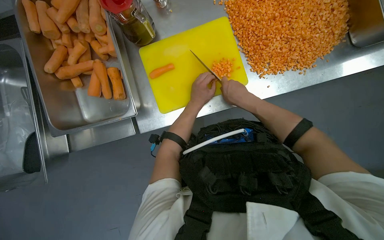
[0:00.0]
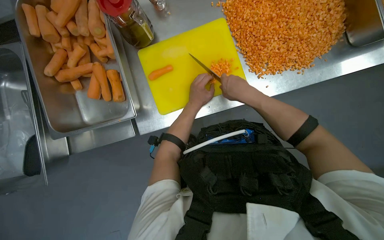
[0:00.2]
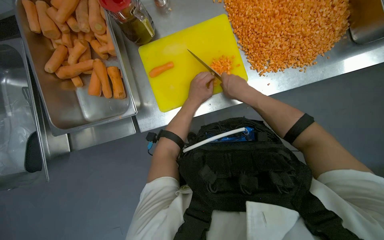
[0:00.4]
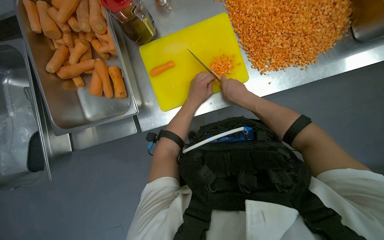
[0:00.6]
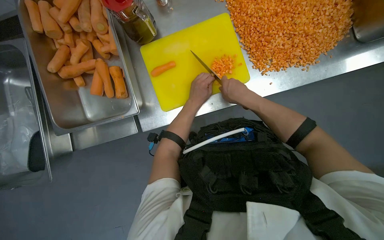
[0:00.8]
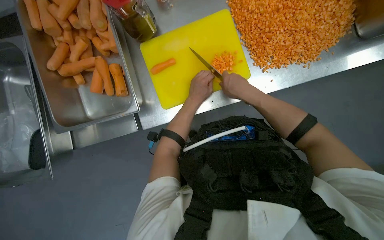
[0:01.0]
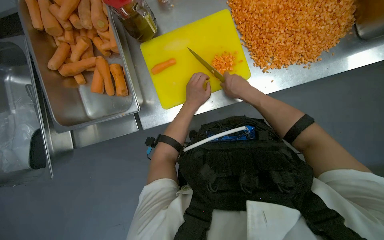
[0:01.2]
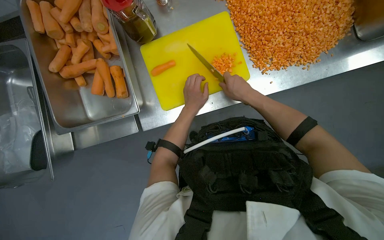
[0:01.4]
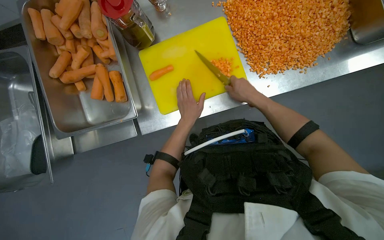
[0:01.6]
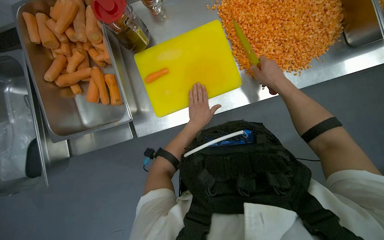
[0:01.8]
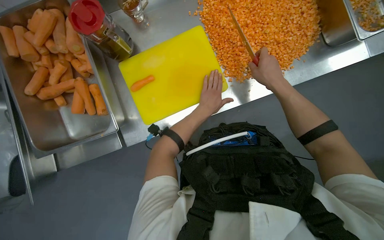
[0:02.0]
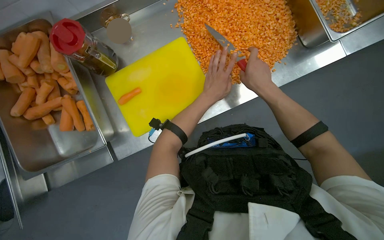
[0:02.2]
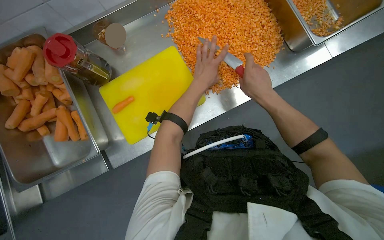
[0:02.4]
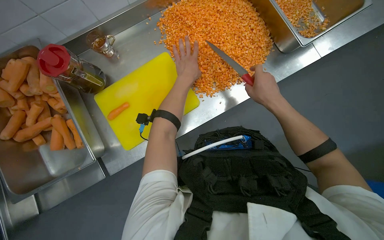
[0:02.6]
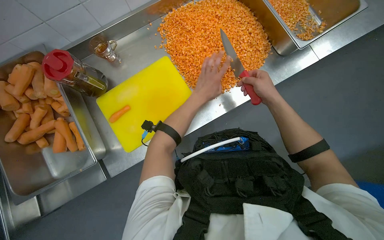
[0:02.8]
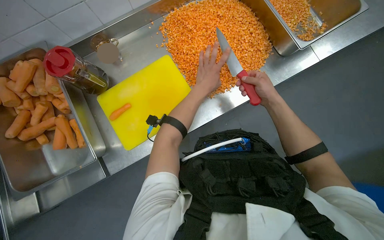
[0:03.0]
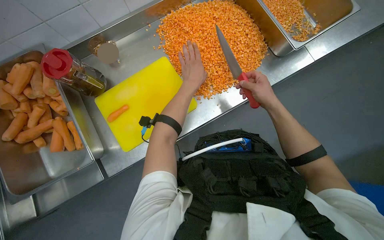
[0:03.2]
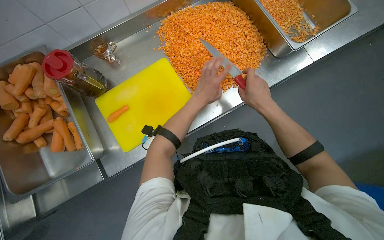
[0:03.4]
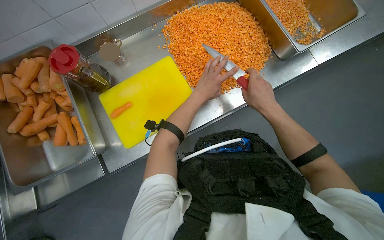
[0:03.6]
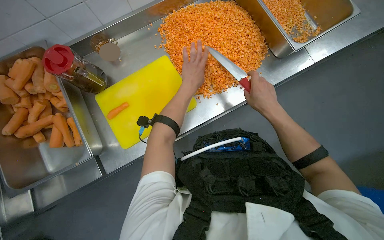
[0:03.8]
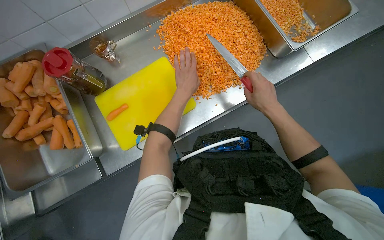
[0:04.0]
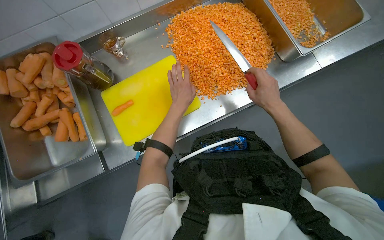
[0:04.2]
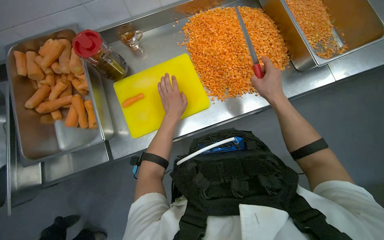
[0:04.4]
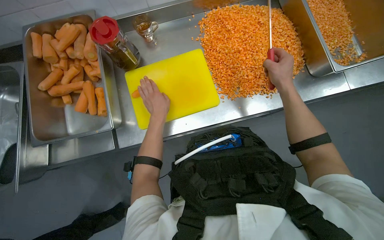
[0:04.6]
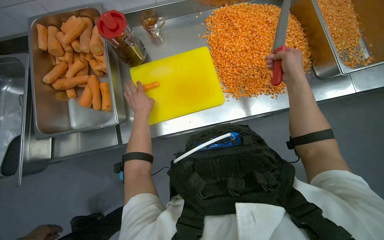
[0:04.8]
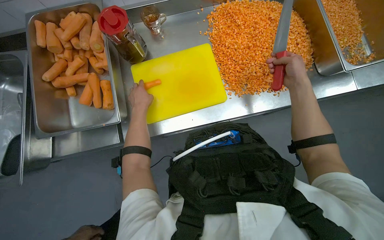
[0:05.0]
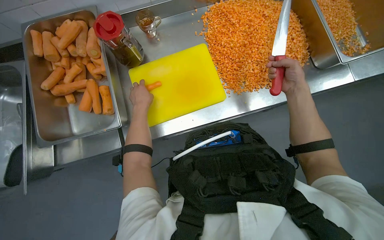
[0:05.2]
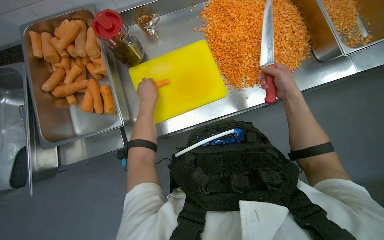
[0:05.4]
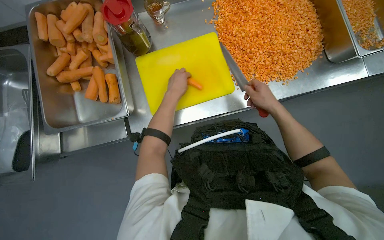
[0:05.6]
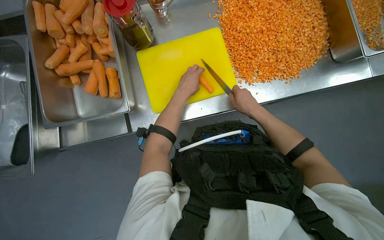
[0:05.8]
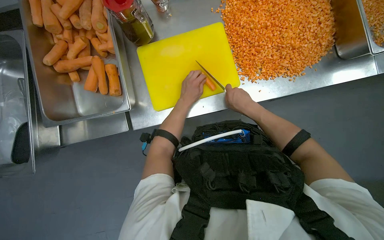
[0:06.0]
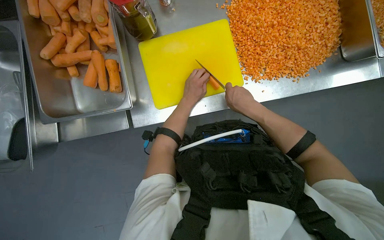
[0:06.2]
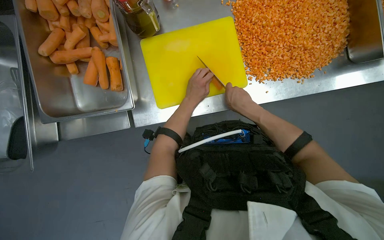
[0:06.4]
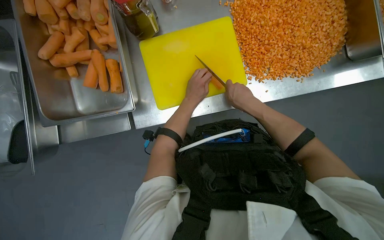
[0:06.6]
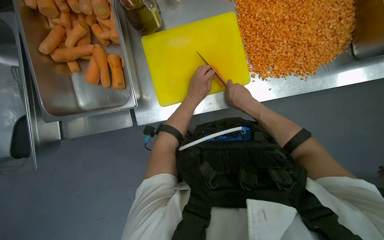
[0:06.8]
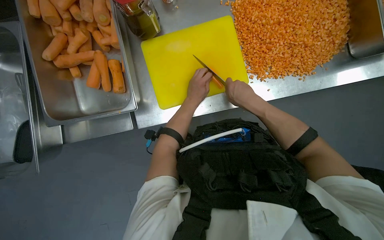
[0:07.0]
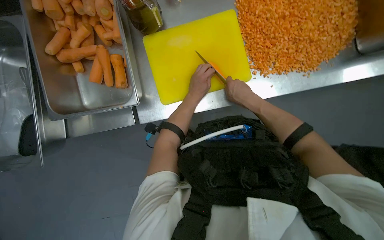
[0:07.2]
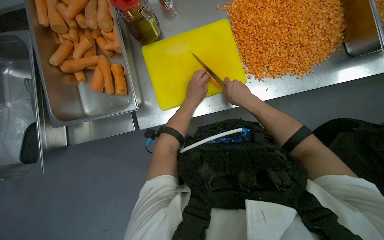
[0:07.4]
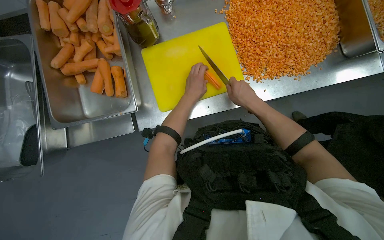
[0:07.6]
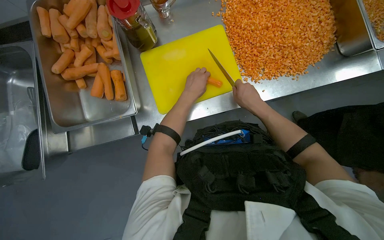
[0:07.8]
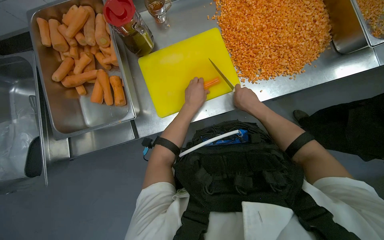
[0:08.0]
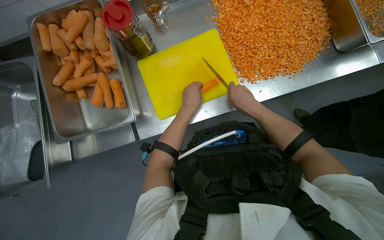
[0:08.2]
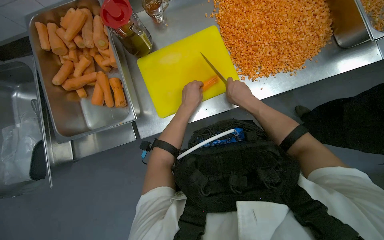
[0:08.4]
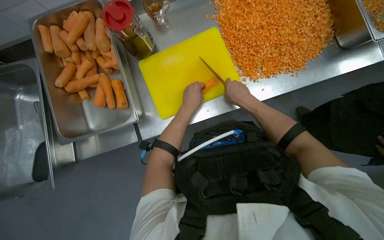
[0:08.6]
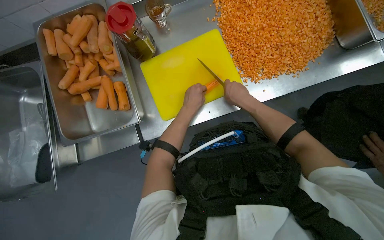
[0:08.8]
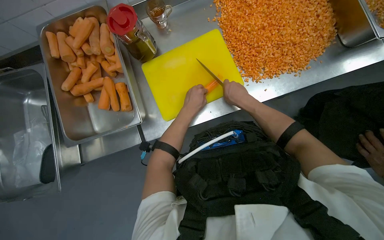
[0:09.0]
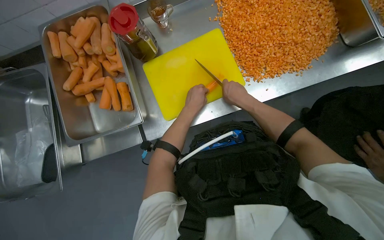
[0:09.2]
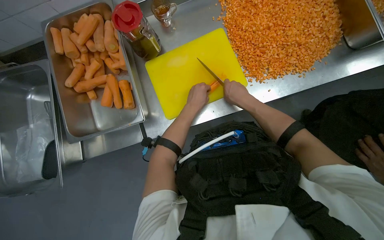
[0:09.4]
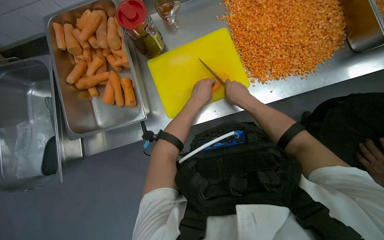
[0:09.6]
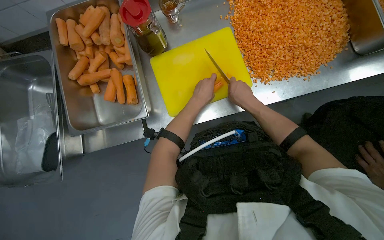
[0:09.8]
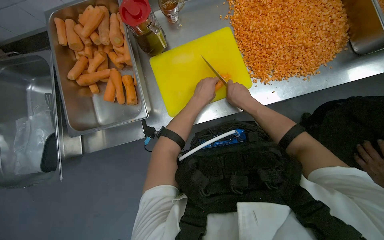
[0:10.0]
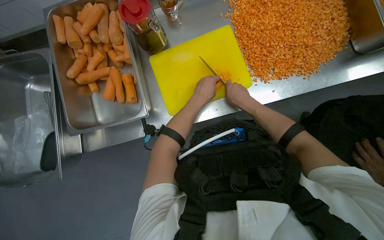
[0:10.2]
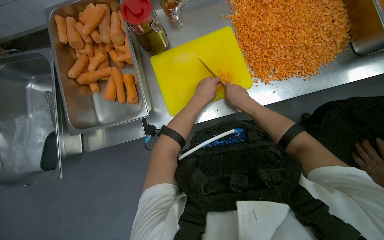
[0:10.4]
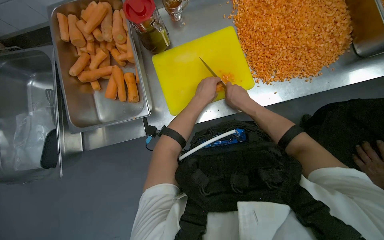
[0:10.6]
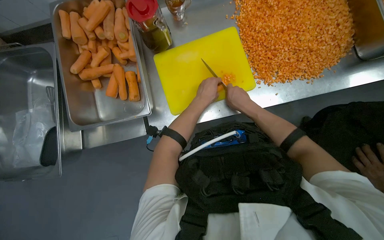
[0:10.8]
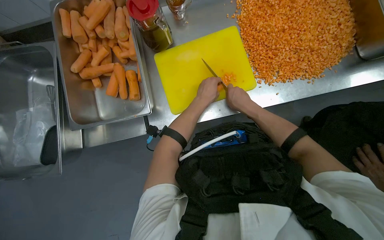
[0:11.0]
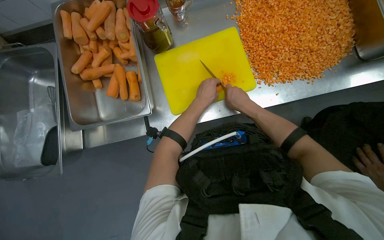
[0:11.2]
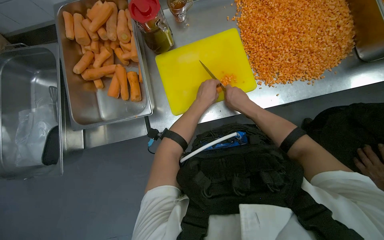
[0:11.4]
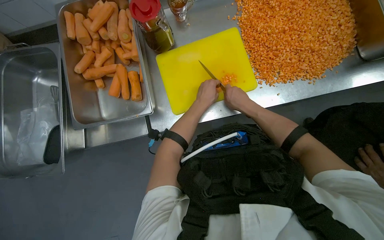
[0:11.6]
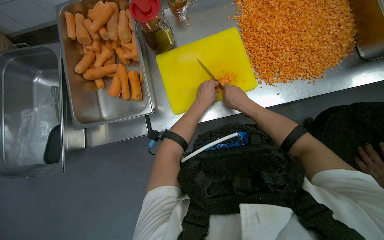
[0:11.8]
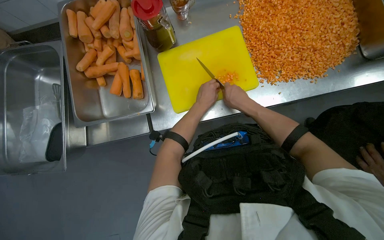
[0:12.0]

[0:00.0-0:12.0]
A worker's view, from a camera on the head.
Job: preparing food.
The whole recording: Dicing carrots on cutting board. The worker dices carrots on a yellow cutting board and scrapes them into a metal tray.
0.0 to 1.6 s: The hands make small movements and keep their place.
1.6 to 3.0 s: The left hand goes approximately 30 cm to the right, up the picture and nearer to the camera. The right hand is displaced to the right by about 25 cm.
3.0 to 4.4 s: The left hand travels to the left and down the picture by roughly 15 cm.
4.4 to 6.0 s: The right hand moves to the left, approximately 20 cm, while the left hand reaches about 20 cm to the left, then returns.
6.0 to 12.0 s: The hands stay close to where they were, moving slightly.

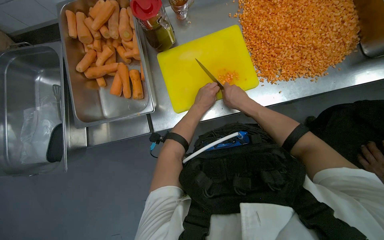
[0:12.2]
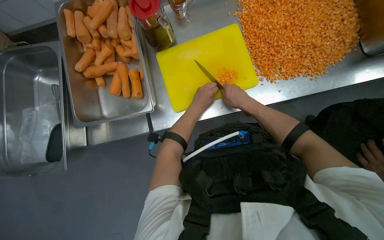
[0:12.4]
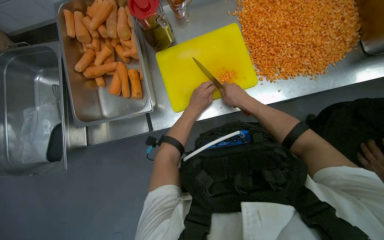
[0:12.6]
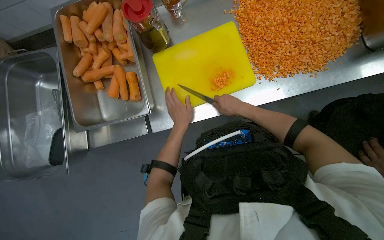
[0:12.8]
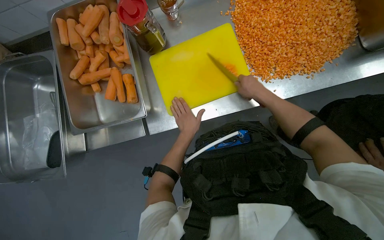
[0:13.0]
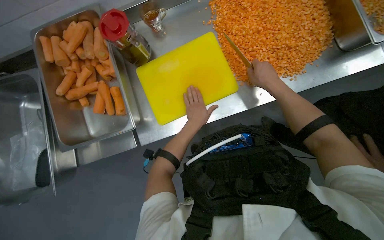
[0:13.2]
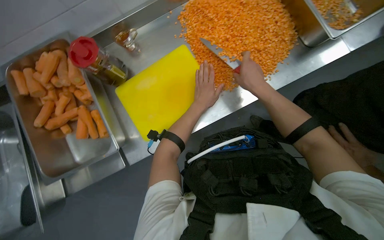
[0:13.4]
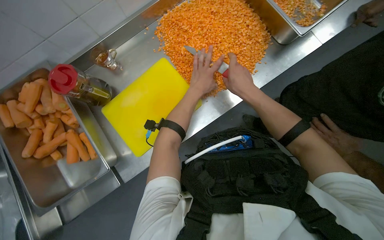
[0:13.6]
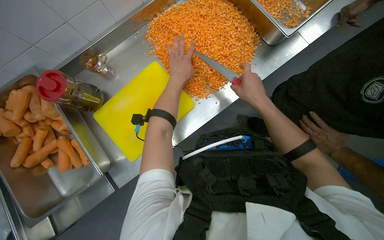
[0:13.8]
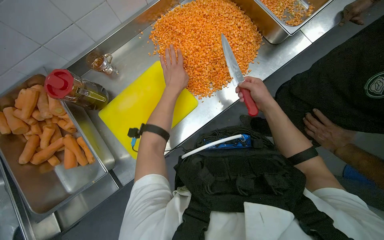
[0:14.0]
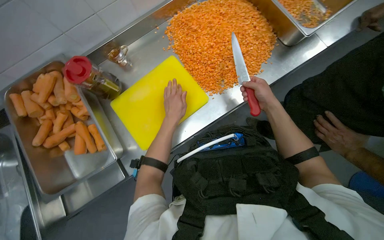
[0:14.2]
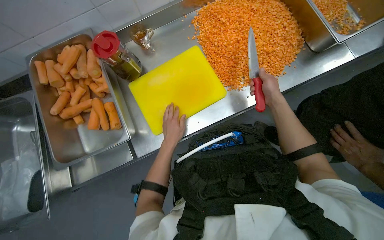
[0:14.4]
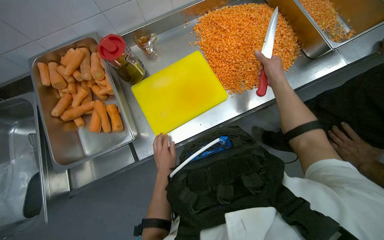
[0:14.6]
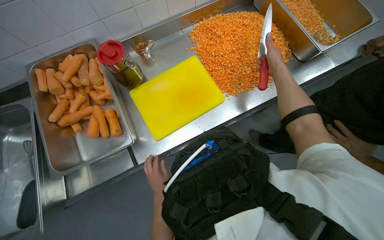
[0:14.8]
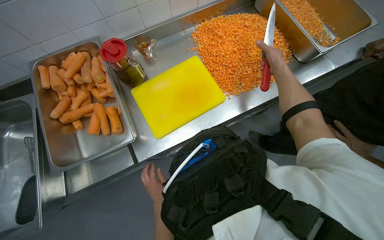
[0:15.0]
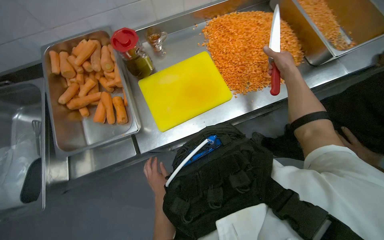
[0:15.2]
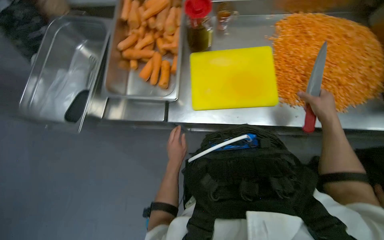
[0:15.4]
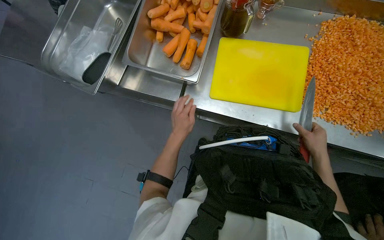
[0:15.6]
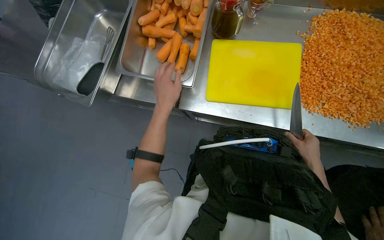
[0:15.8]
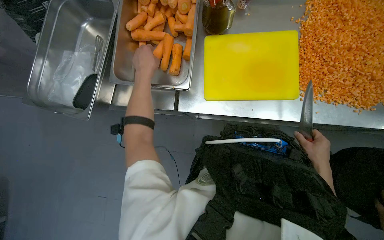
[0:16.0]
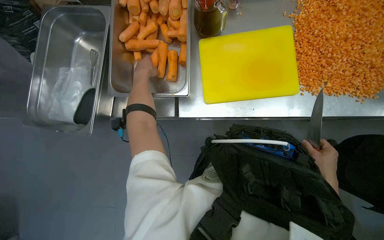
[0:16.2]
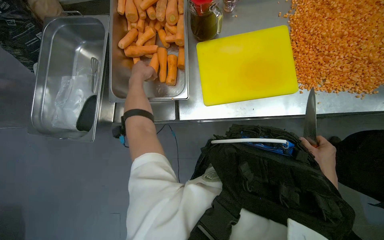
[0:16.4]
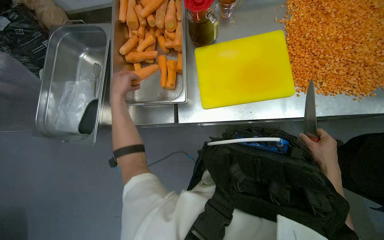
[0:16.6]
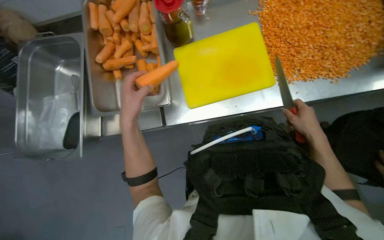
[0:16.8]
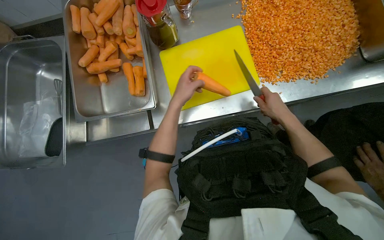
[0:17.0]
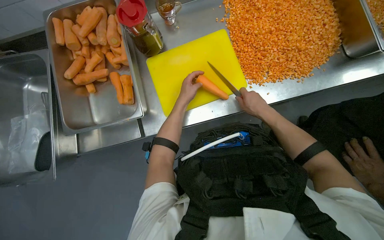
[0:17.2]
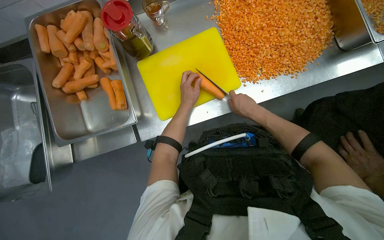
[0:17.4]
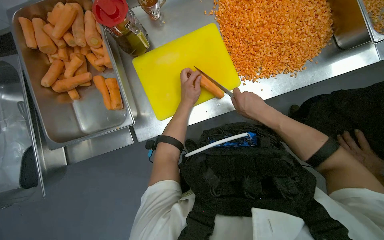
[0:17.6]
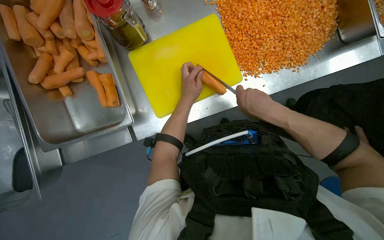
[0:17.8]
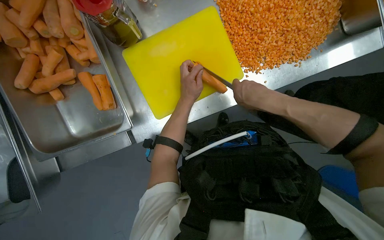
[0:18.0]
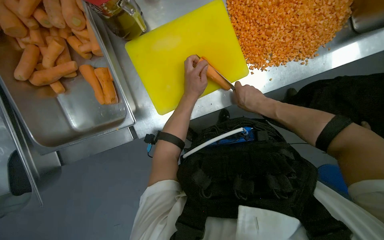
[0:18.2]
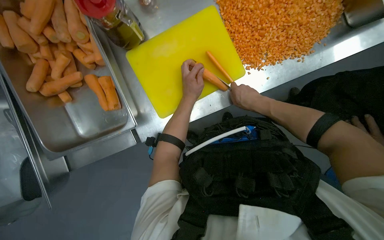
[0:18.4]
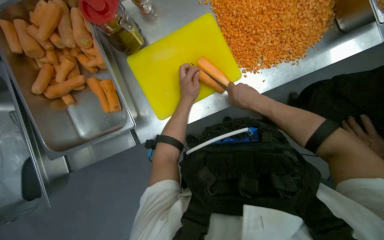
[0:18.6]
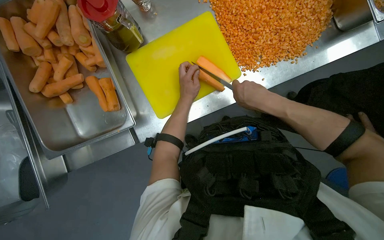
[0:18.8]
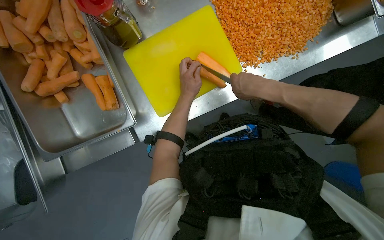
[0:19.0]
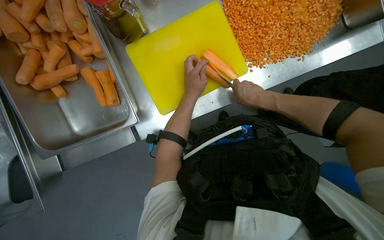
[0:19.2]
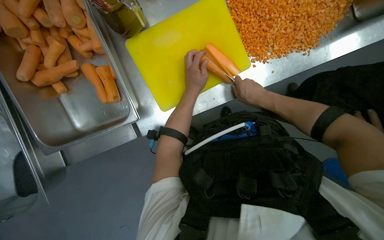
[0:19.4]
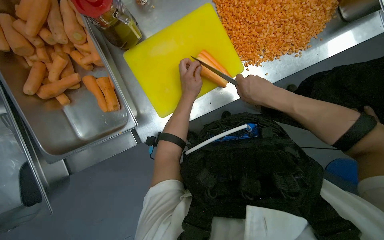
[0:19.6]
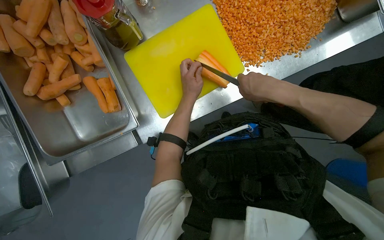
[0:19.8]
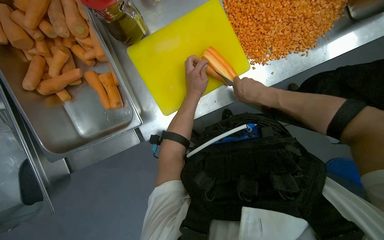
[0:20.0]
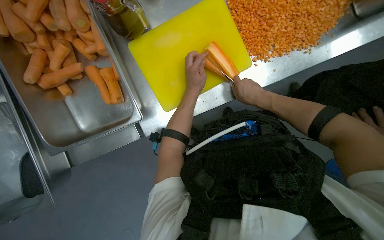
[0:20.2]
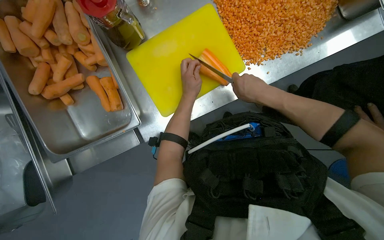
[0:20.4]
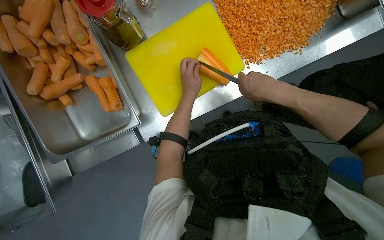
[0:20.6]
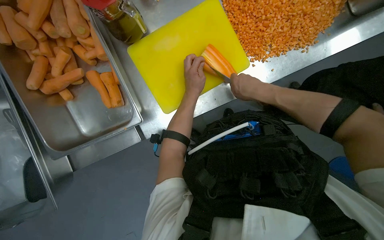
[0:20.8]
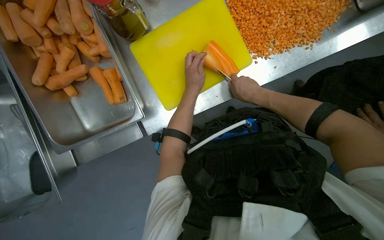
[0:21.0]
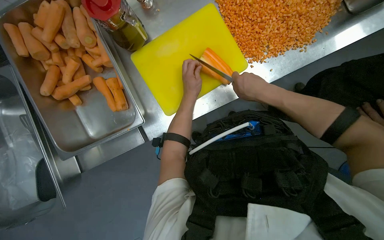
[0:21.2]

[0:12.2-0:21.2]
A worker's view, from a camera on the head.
Job: preparing food.
The whole recording: Dicing carrots on cutting board. The worker dices carrots on a yellow cutting board and scrapes them into a metal tray.
12.2 to 13.8 s: The scene turns roughly 25 degrees counterclockwise in the picture. The left hand heads up the picture, covering approximately 20 cm.
13.8 to 15.2 s: The left hand goes approximately 60 cm down the picture and to the left. The right hand shifts approximately 10 cm up the picture.
15.2 to 16.6 s: The head rotates roughly 20 degrees to the left.
16.6 to 18.2 s: The head rotates some 20 degrees to the right. The right hand is displaced up the picture and to the left by approximately 15 cm. Meanwhile the left hand is displaced to the right by approximately 40 cm.
18.2 to 19.8 s: The hands work in one place, with small movements.
19.8 to 21.2 s: The right hand swings nearer and farther, about 10 cm each way, with 2 reversals.
